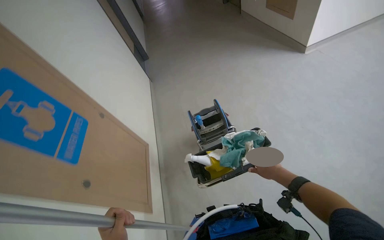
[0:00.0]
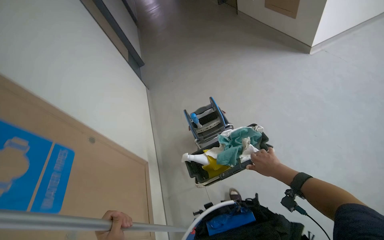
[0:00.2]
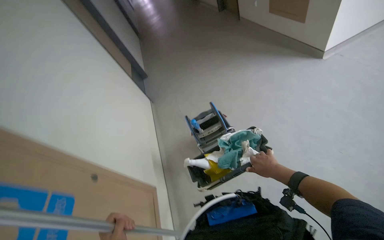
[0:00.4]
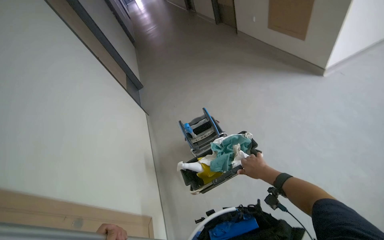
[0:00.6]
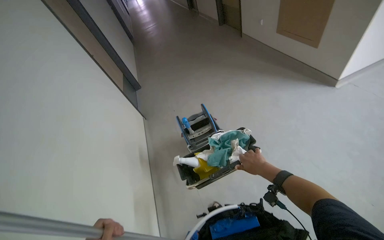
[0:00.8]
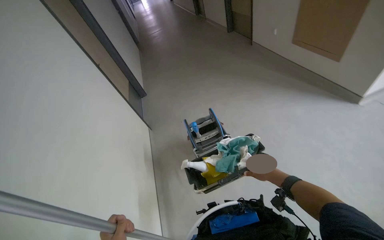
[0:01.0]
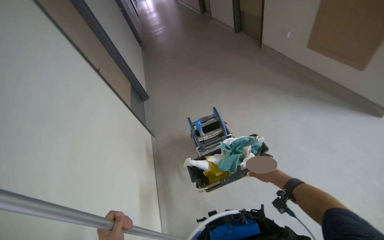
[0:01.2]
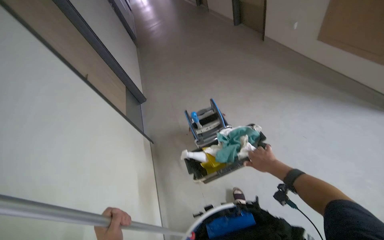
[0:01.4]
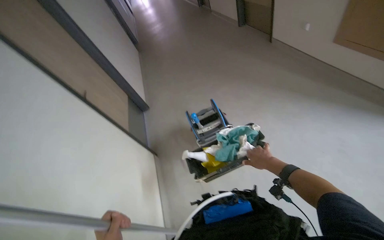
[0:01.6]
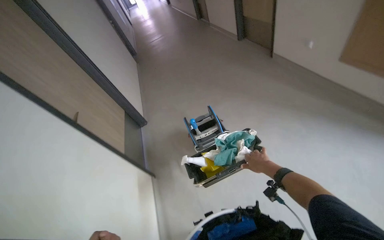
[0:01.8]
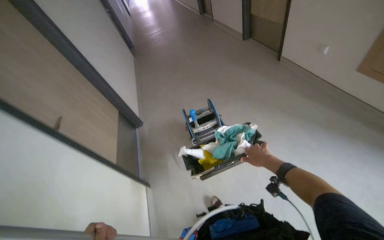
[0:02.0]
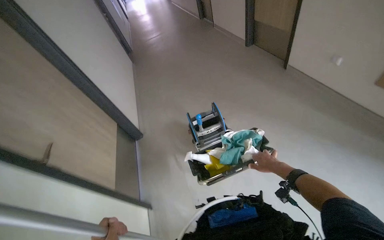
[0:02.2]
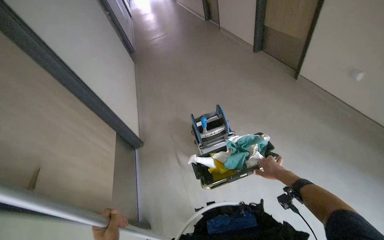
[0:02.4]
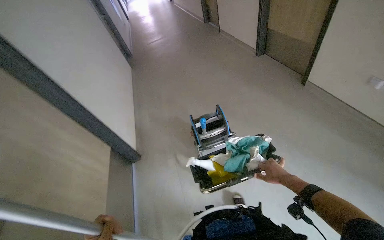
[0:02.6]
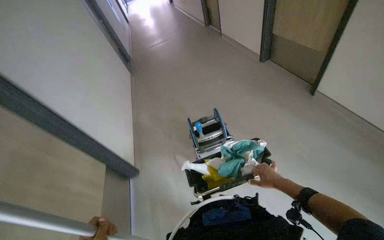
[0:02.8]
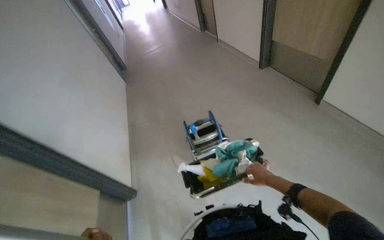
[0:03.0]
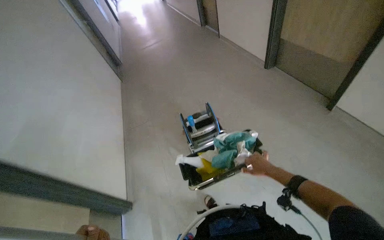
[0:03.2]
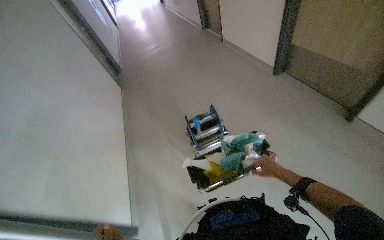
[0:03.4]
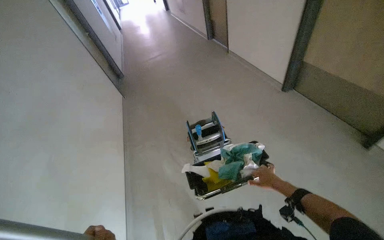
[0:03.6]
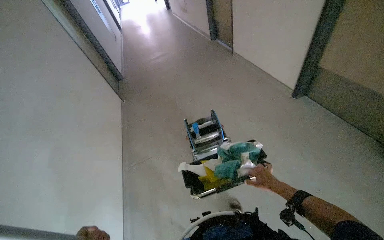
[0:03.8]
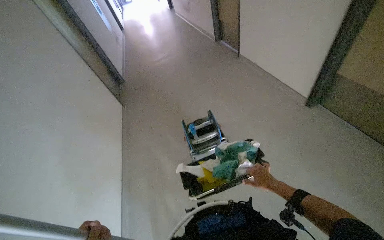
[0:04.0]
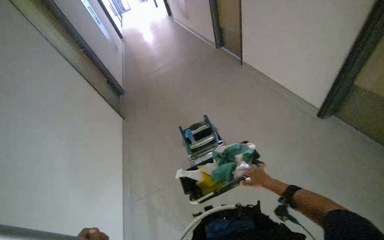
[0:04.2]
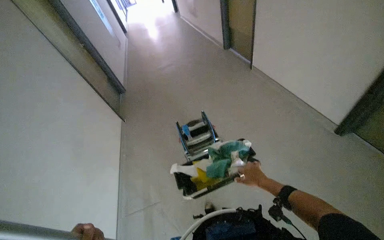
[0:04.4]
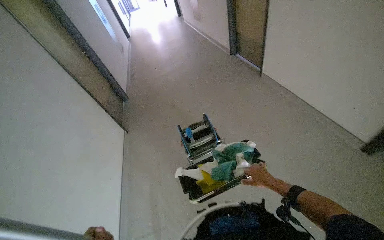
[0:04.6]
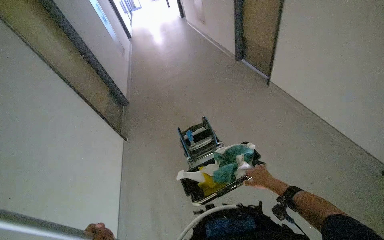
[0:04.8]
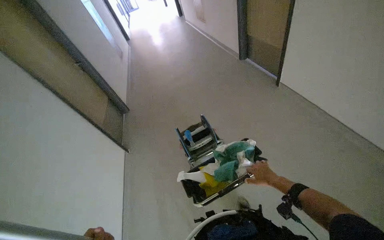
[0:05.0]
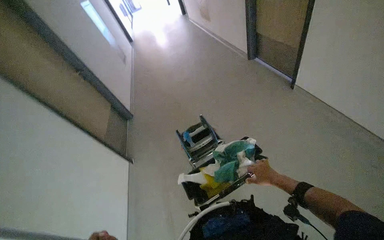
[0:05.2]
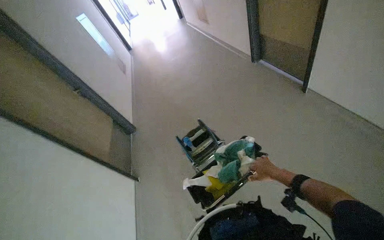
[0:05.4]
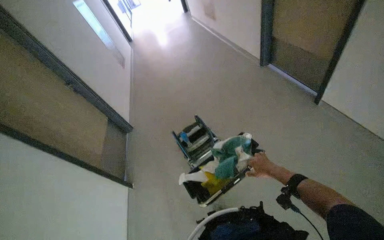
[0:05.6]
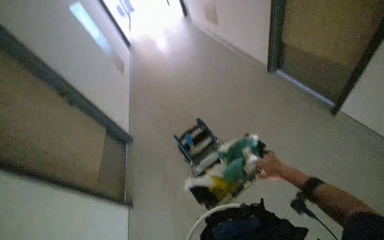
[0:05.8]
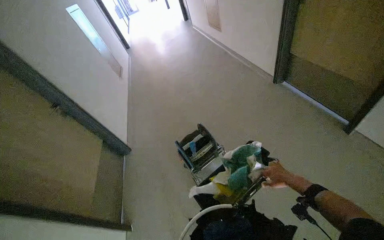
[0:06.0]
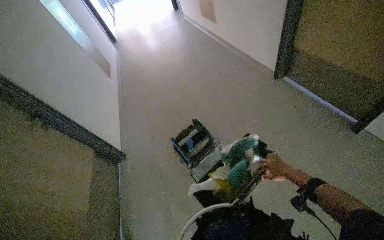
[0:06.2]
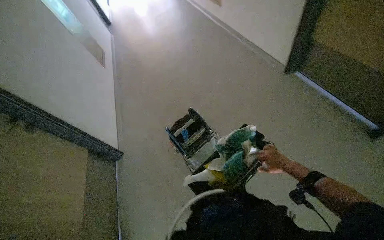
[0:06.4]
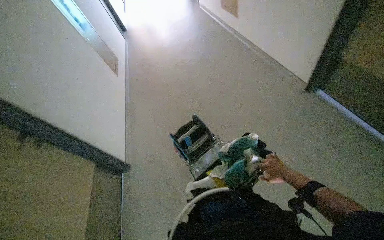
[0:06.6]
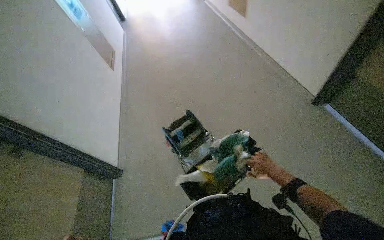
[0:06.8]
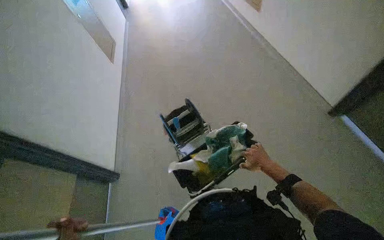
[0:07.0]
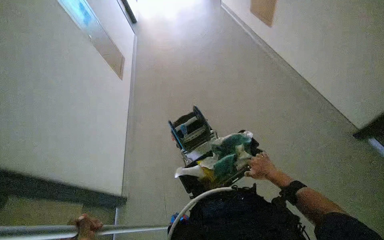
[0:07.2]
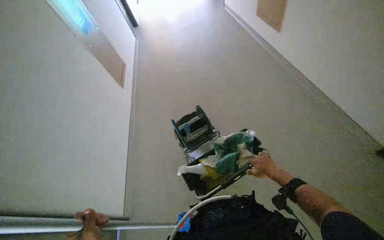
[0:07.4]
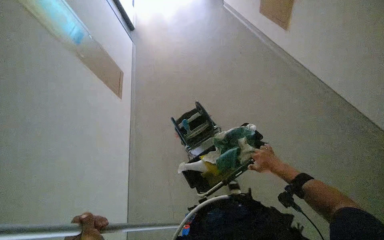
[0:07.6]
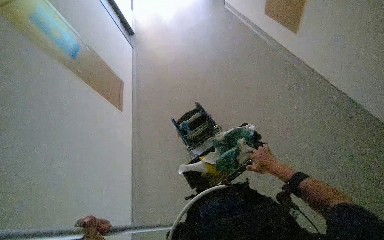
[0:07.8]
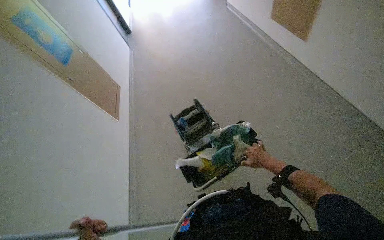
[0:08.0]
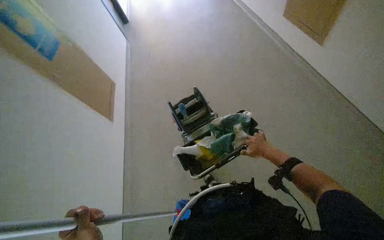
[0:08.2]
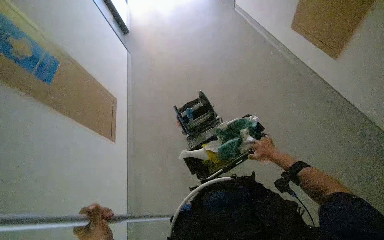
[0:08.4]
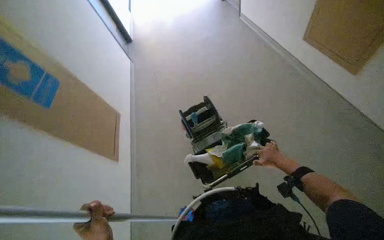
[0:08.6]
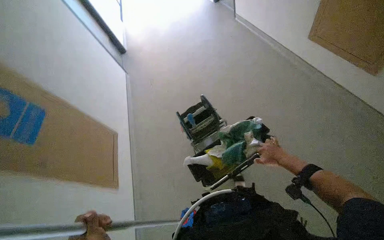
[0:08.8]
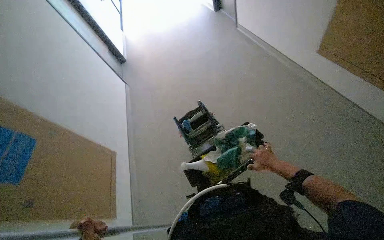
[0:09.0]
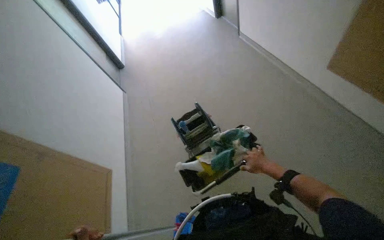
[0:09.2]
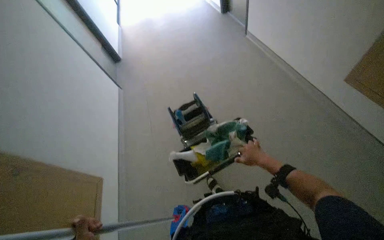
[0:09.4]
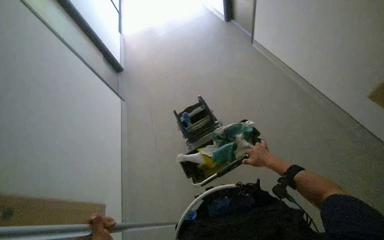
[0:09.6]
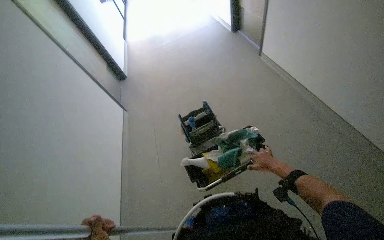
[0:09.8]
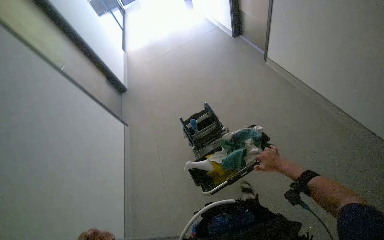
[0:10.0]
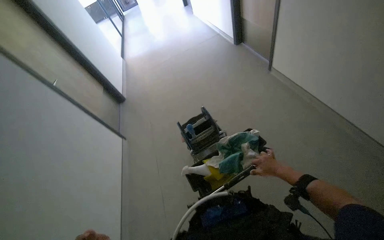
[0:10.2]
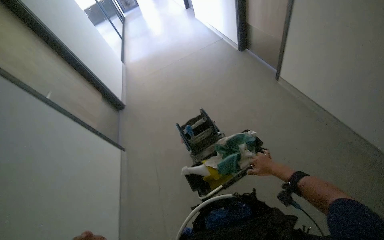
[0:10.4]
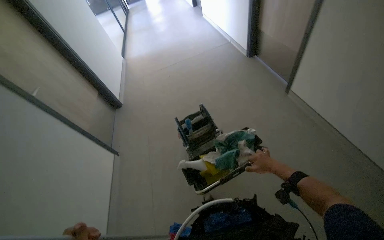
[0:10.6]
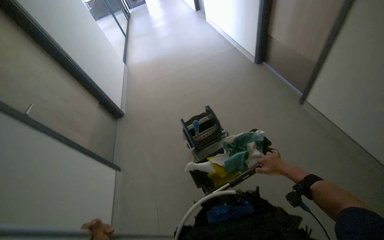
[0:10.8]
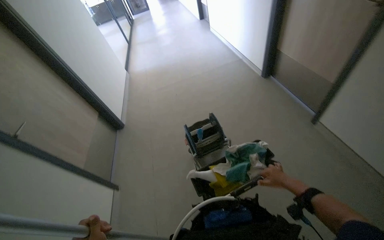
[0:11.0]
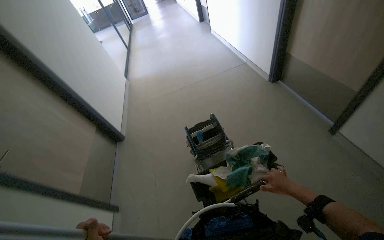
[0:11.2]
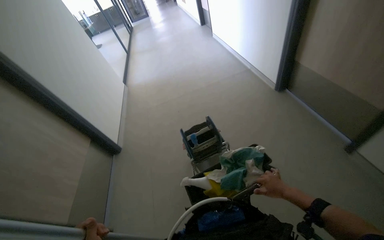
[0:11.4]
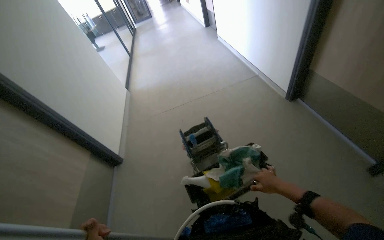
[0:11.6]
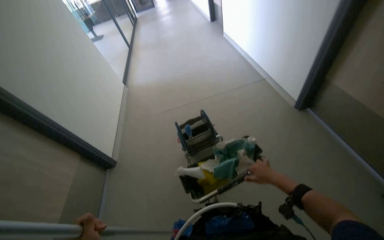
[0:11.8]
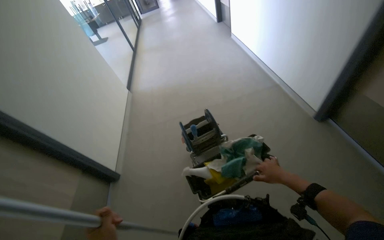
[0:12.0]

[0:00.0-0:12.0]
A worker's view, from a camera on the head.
Job: organizing items.
The whole recording: Pushing cleaning cart down hallway. The worker pushes a cleaning cart down a hallway.
0:04.4 to 0:06.0: The right hand heads to the right, covering about 10 cm.

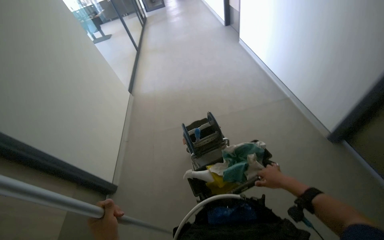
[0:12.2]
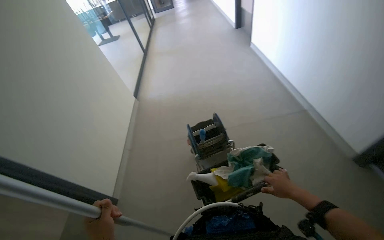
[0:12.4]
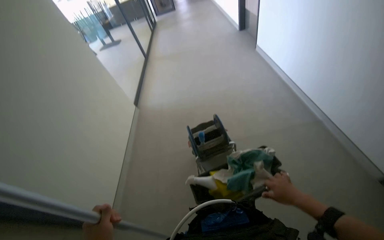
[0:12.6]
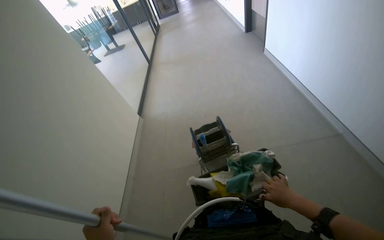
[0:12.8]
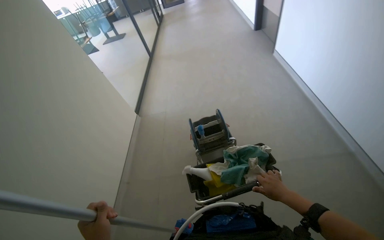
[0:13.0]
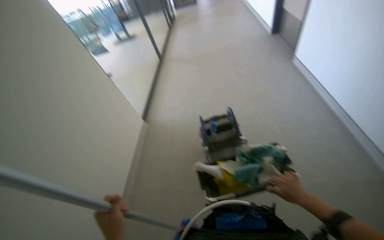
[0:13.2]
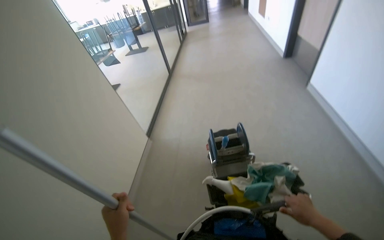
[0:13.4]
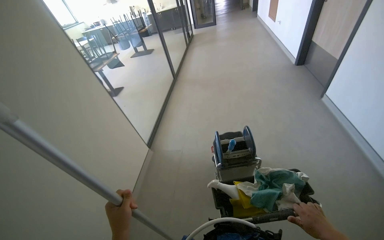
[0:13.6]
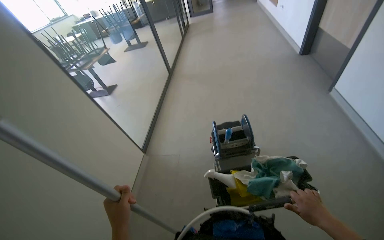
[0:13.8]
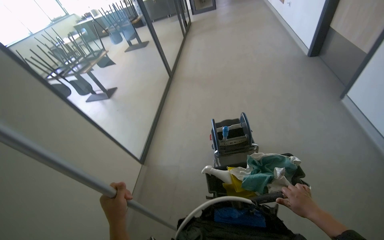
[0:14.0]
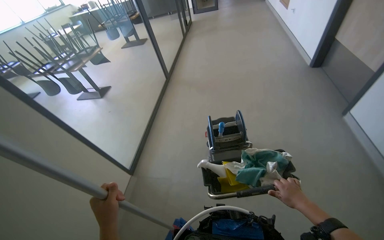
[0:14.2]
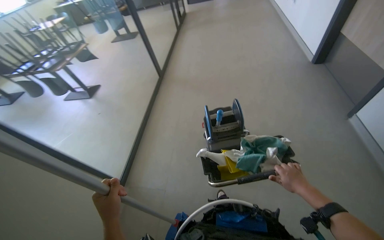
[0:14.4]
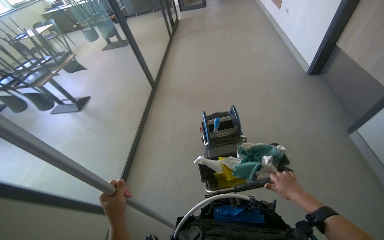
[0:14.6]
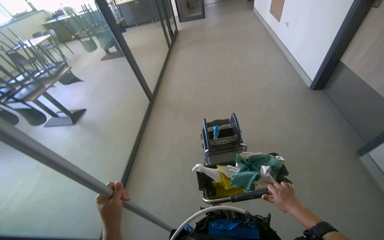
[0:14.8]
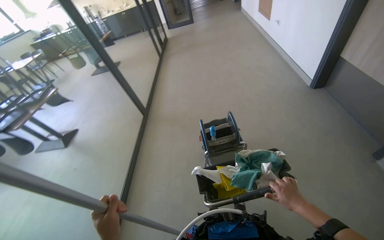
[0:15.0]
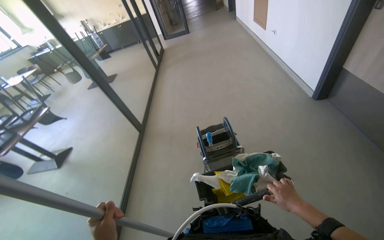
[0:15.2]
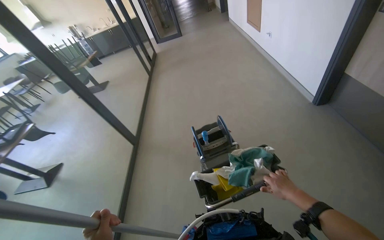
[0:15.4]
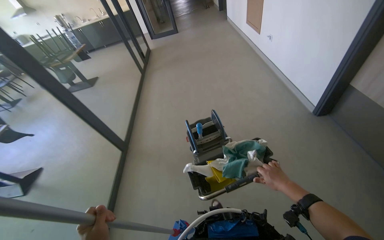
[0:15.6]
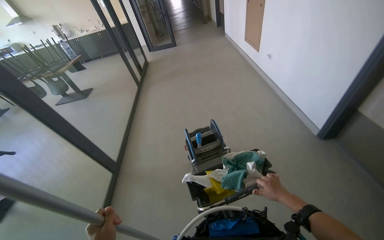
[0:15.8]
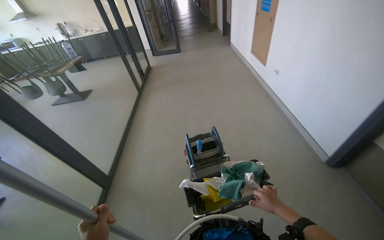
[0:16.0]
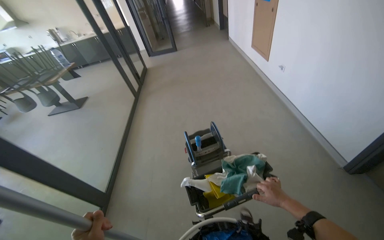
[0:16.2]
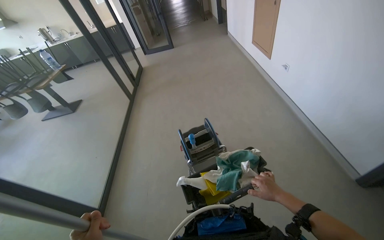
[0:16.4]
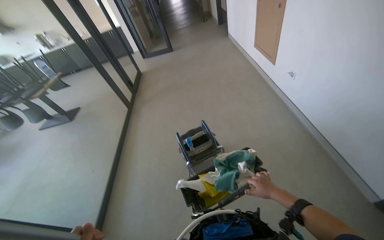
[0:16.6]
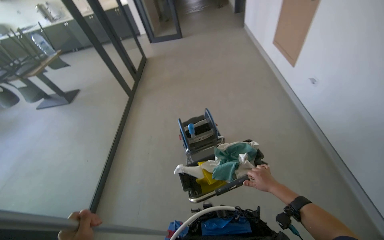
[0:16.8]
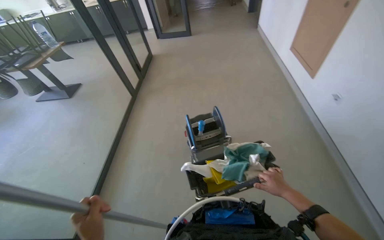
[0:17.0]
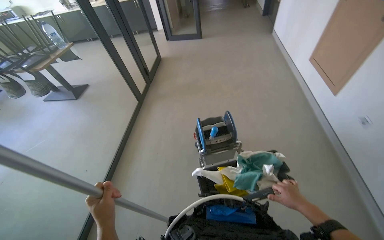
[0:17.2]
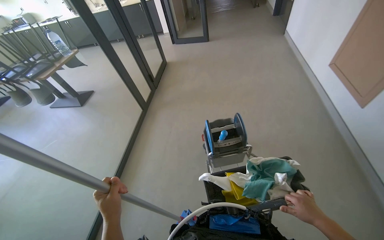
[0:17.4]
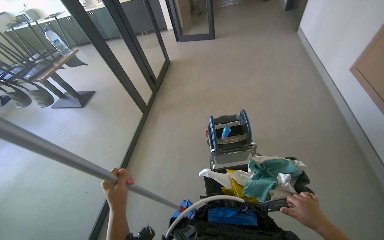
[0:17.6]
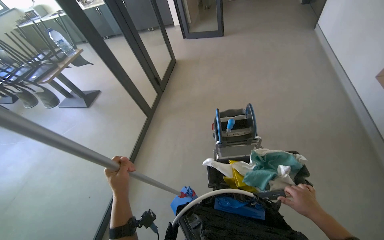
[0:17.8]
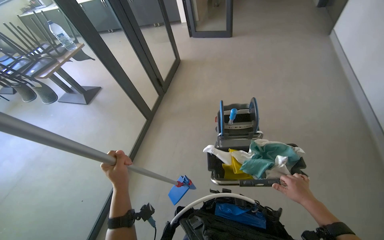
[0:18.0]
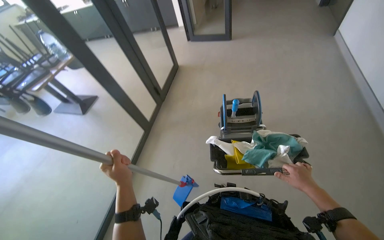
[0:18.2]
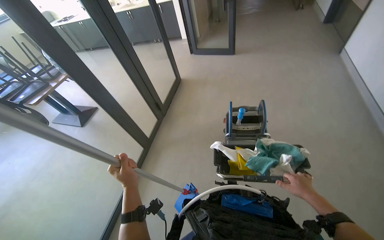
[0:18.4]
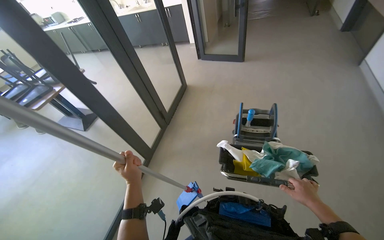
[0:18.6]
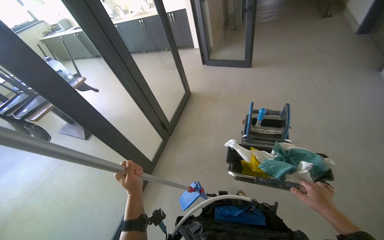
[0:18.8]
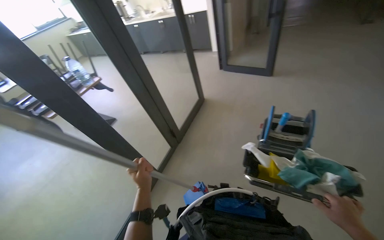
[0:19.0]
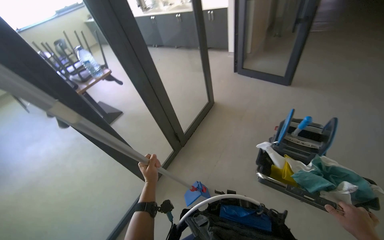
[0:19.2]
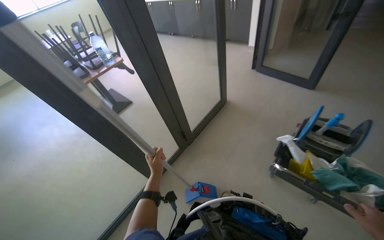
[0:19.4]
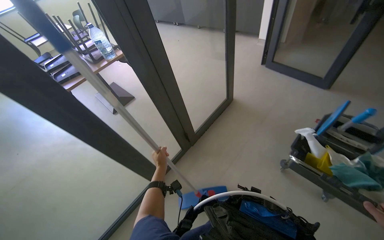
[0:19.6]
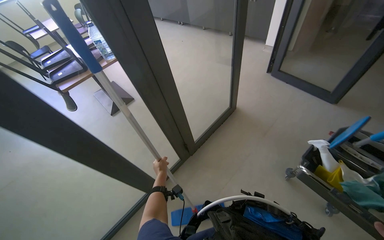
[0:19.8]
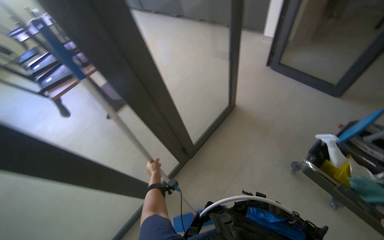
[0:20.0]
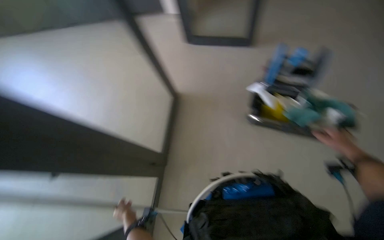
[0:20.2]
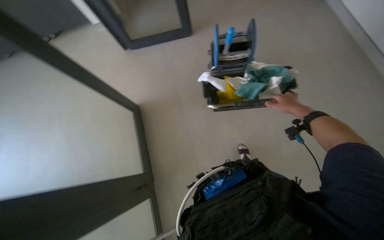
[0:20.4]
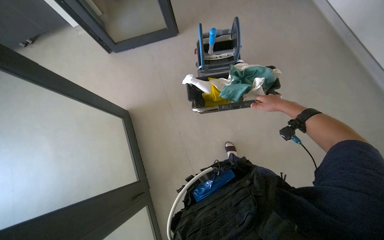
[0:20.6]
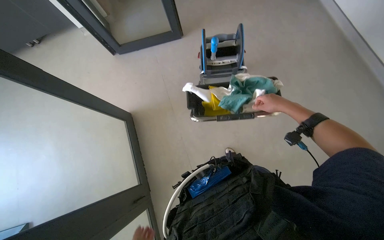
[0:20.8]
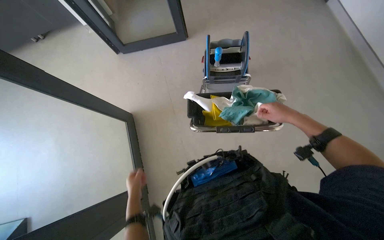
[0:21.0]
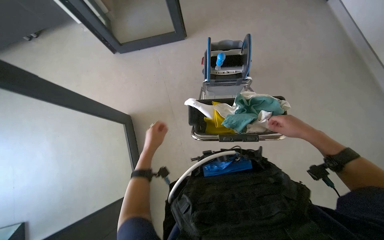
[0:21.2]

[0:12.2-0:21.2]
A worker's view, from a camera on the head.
Job: organizing items.
The whole recording: Pushing cleaning cart down hallway. The worker pushes a cleaning cart down a hallway.
0:16.6 to 0:18.2: The head travels some 40 cm.
0:18.2 to 0:19.8: The camera travels approximately 50 cm. The wearer looks some 25 degrees further to the left.
0:19.8 to 0:21.2: The head turns to the right by roughly 55 degrees.
